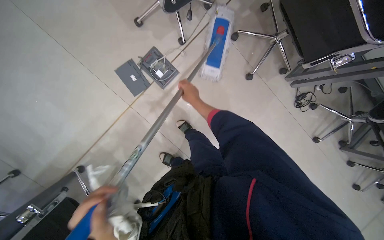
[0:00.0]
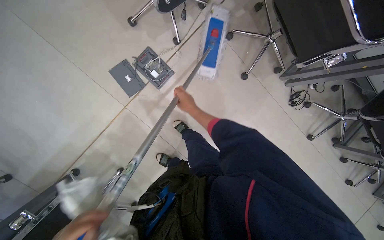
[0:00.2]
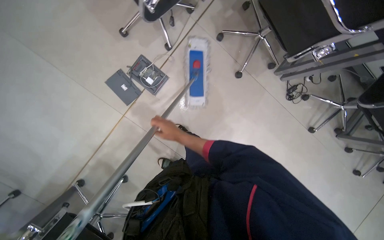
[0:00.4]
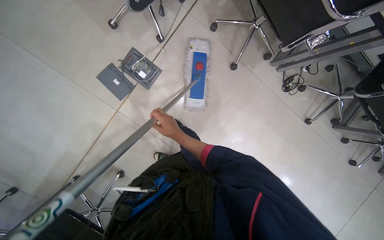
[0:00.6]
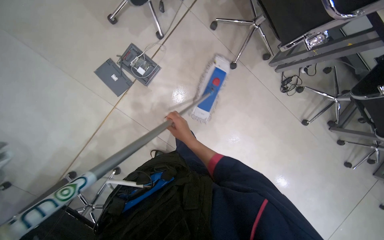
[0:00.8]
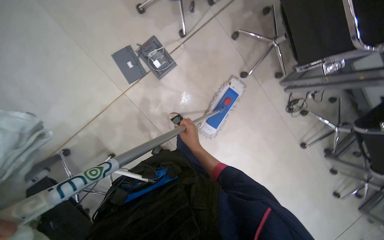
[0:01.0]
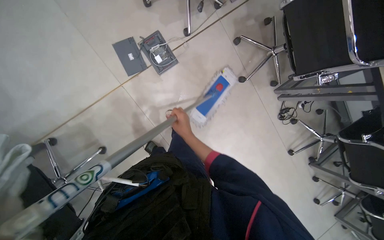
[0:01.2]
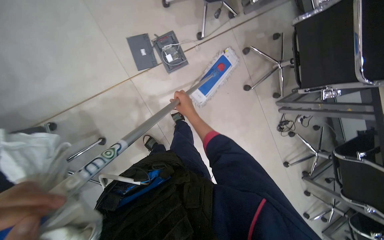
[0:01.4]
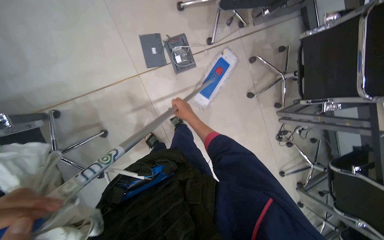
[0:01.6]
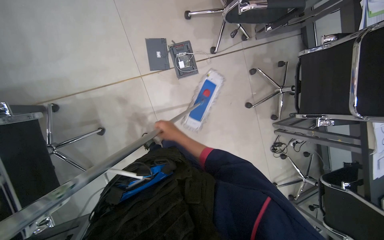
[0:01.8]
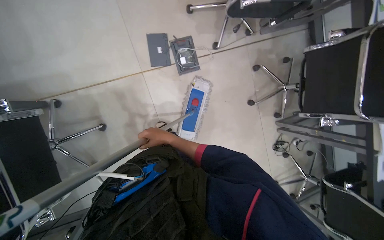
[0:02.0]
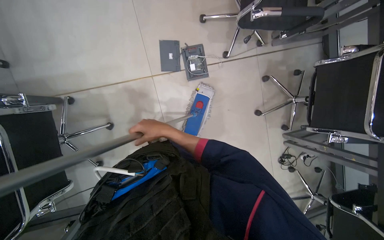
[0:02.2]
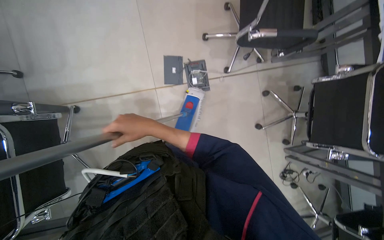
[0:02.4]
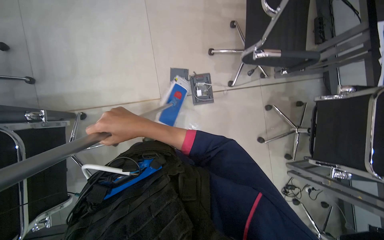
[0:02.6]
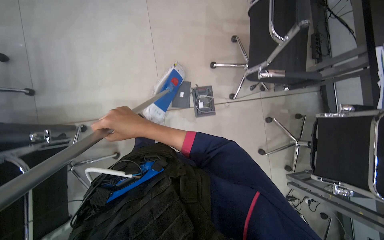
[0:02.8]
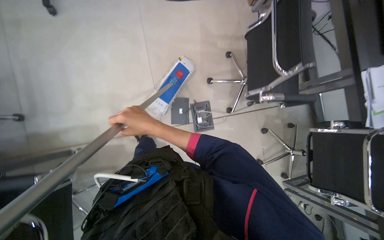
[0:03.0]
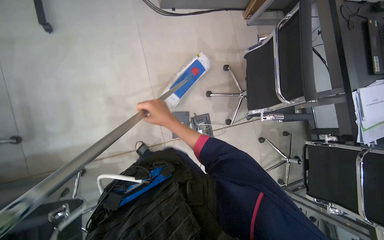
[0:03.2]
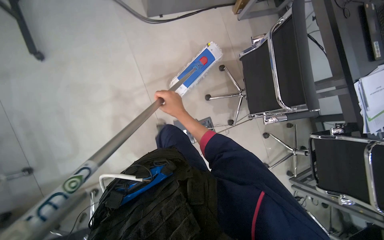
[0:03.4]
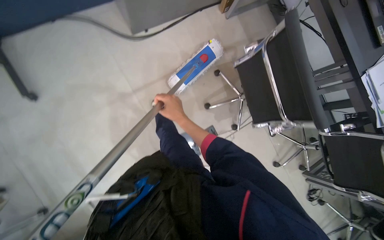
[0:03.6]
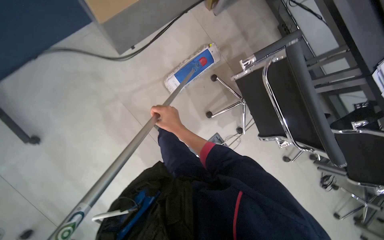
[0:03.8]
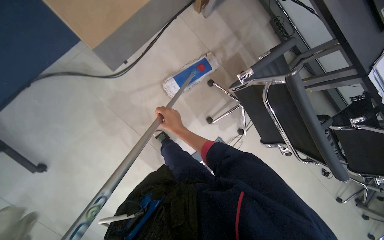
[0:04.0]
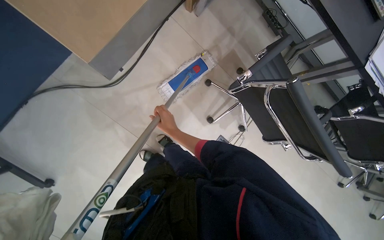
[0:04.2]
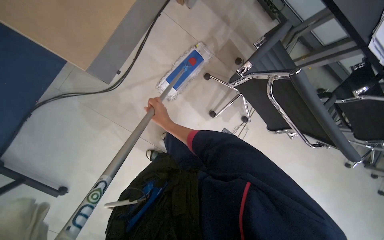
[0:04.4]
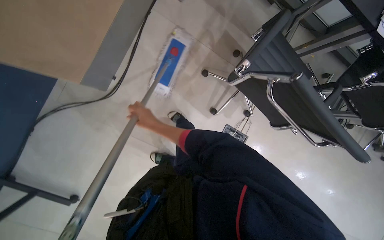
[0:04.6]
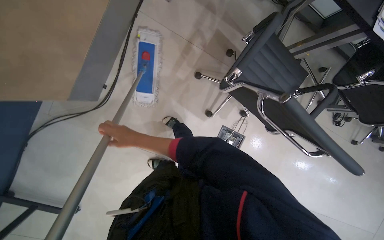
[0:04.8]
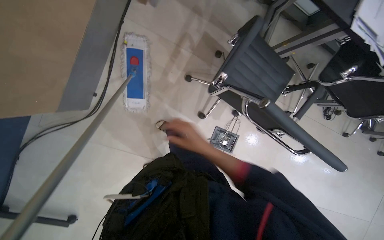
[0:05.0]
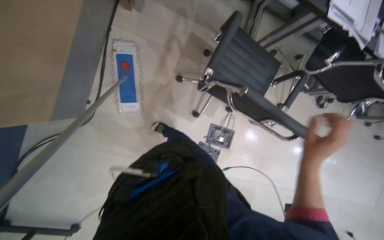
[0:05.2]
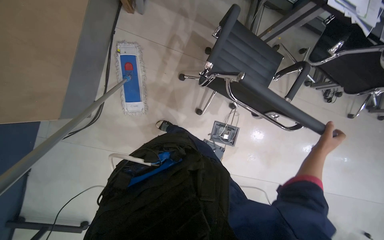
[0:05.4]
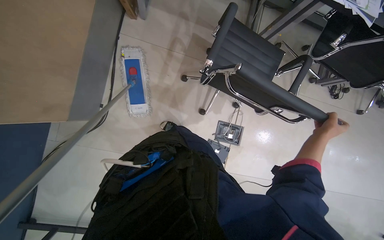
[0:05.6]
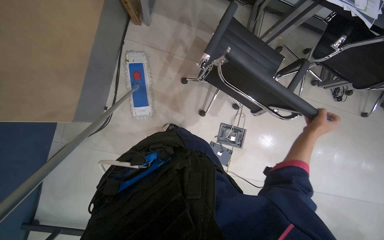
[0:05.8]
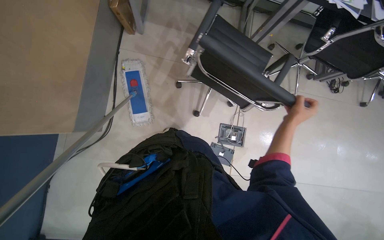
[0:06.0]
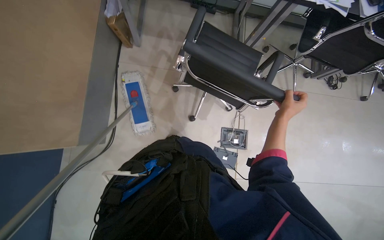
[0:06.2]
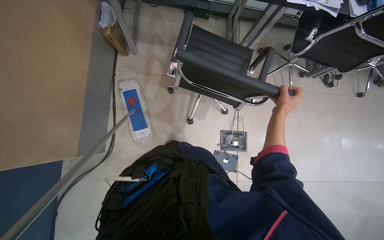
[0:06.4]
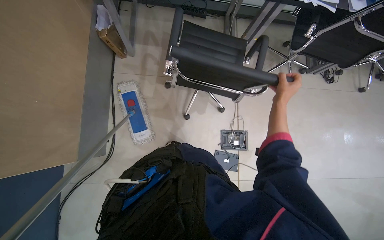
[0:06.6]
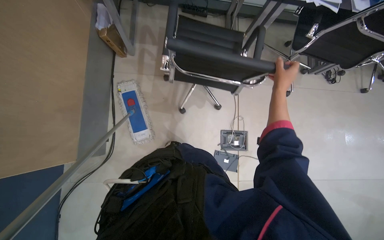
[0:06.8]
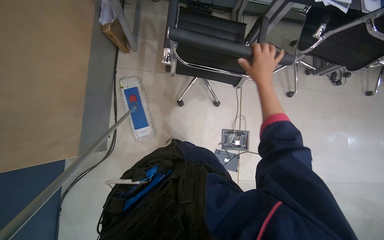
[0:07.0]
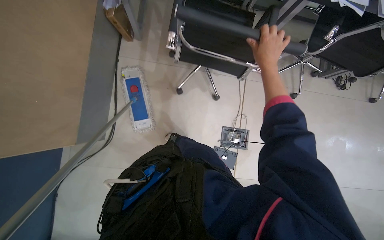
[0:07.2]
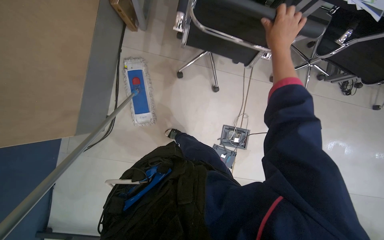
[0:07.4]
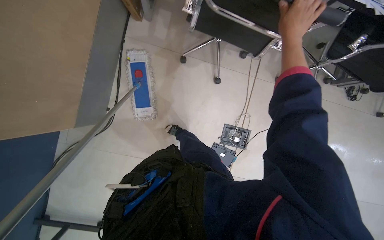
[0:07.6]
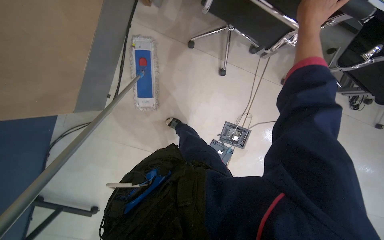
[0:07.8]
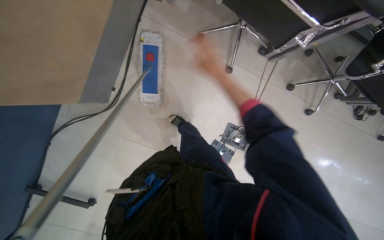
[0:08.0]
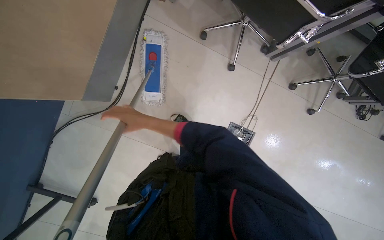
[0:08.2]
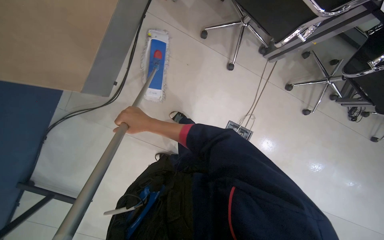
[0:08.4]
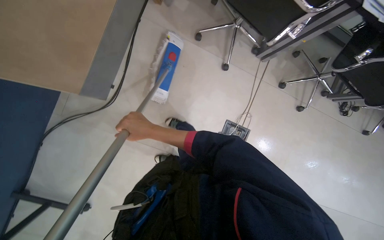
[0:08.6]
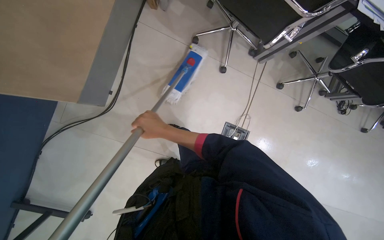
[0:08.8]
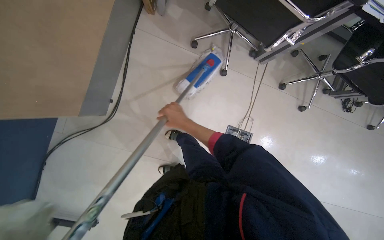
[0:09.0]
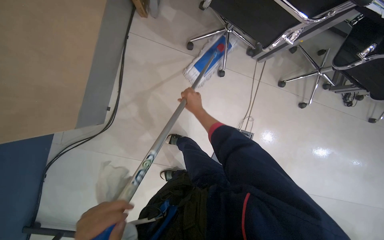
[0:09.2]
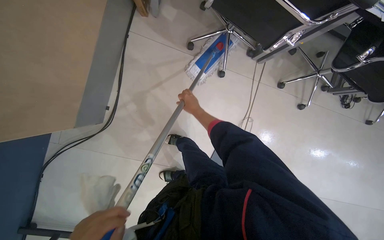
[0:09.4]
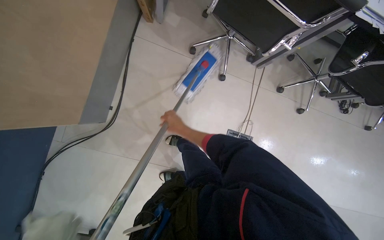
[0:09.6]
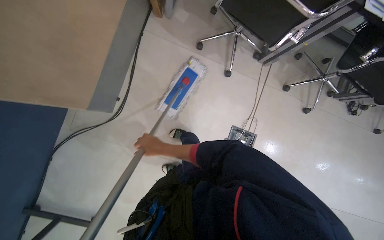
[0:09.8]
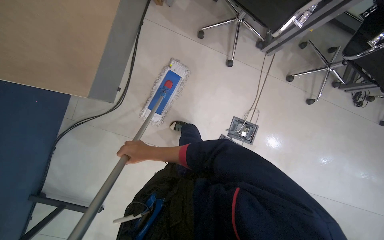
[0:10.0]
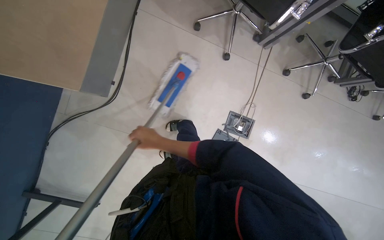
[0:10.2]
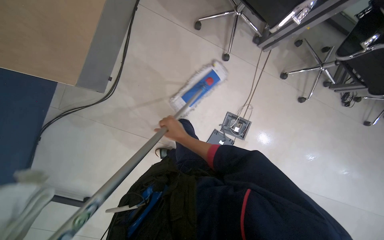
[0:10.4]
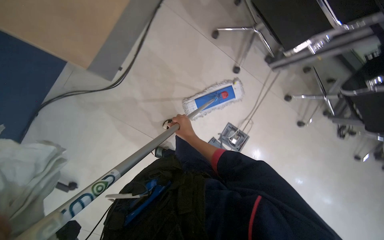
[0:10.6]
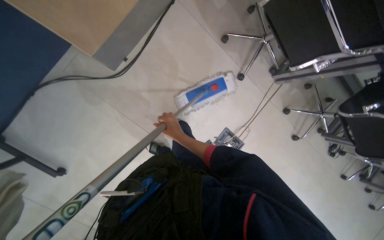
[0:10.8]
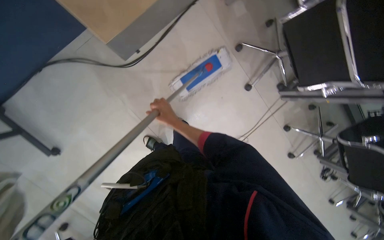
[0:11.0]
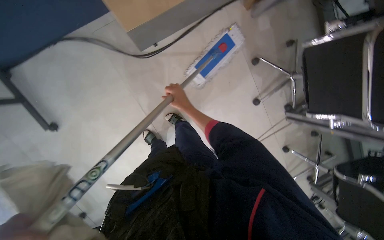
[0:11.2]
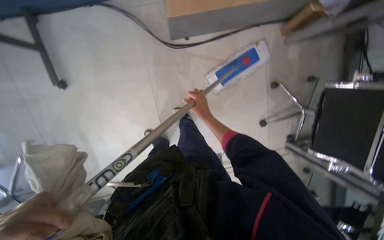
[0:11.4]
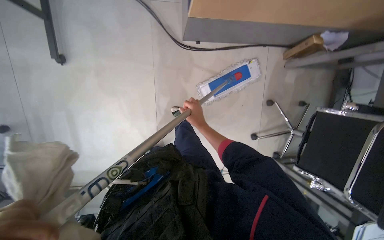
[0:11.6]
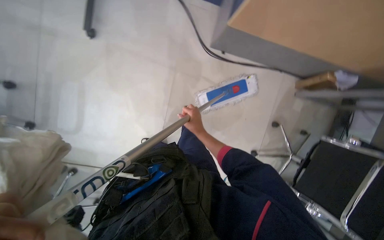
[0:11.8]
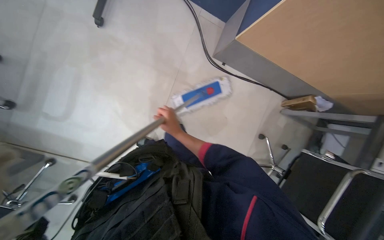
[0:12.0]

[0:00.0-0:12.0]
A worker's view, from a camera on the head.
Job: mopping floor.
The whole recording: Mopping office floor. The worker mops the office floor, moving obstacles as needed.
0:01.6 to 0:03.0: The camera pitches upward, by some 10 degrees. The right hand shifts about 30 cm to the left and nearer to the camera.
0:03.0 to 0:04.4: The wearer moves some 80 cm. The view tips downward by approximately 15 degrees. The scene turns about 45 degrees counterclockwise in the picture.
0:06.0 to 0:07.6: The right hand moves up the picture and to the left, roughly 35 cm.
0:09.0 to 0:10.4: The right hand is displaced down the picture by roughly 20 cm, and travels to the left and back again, some 15 cm each way.
0:10.4 to 0:12.0: The view pans to the right by some 15 degrees. Everything in view rotates approximately 80 degrees clockwise.

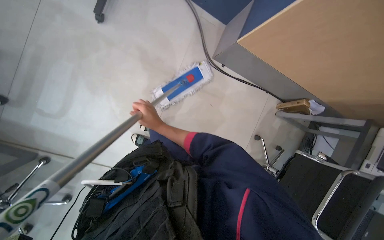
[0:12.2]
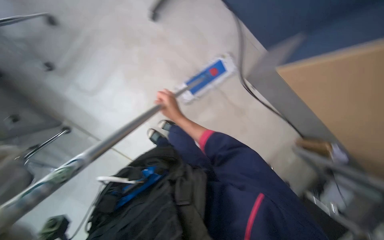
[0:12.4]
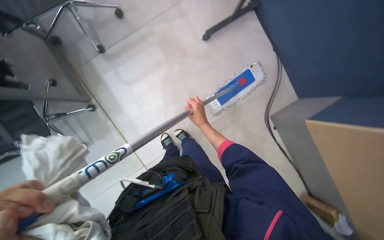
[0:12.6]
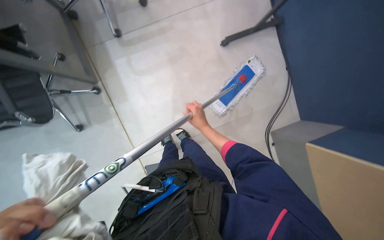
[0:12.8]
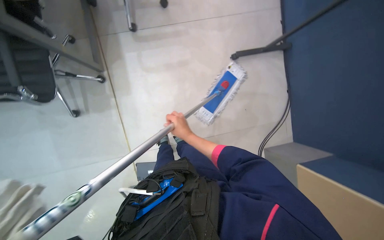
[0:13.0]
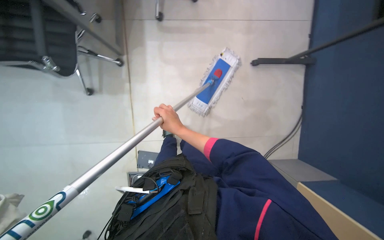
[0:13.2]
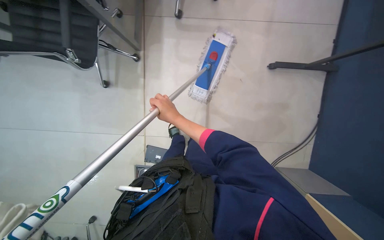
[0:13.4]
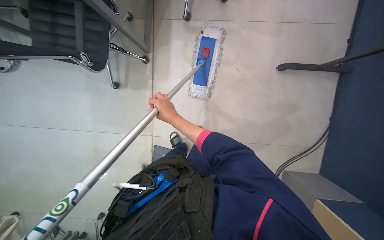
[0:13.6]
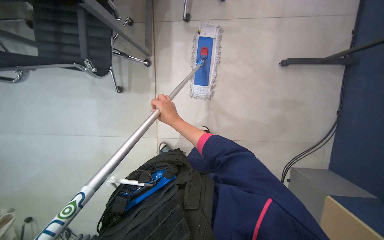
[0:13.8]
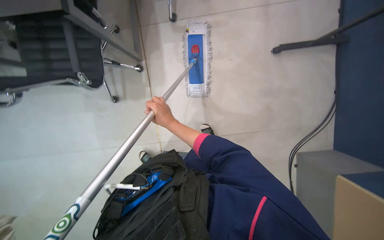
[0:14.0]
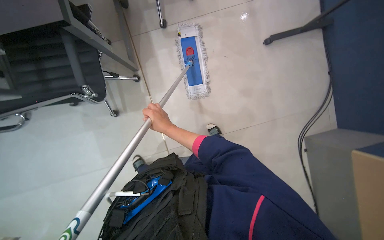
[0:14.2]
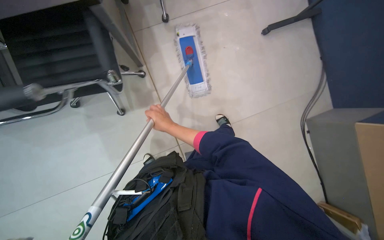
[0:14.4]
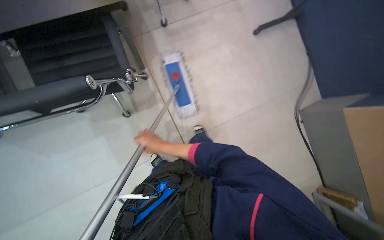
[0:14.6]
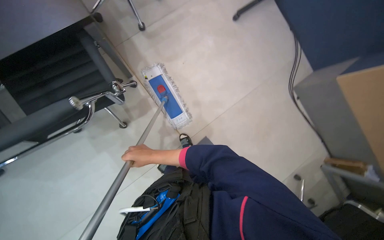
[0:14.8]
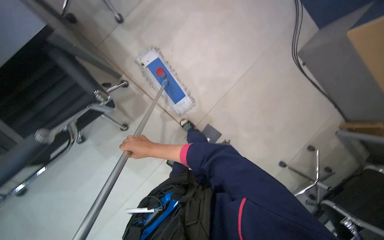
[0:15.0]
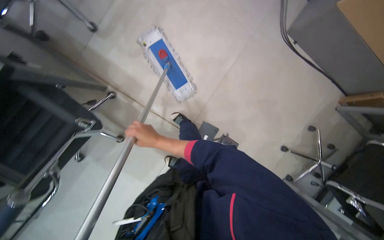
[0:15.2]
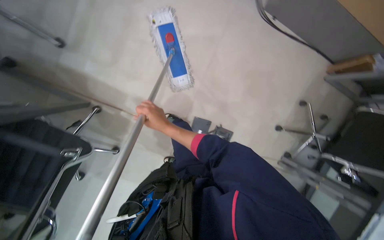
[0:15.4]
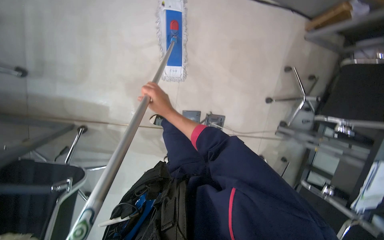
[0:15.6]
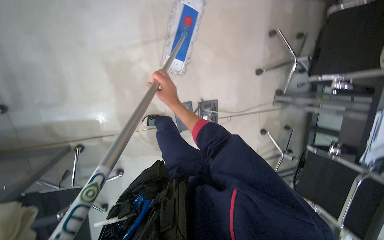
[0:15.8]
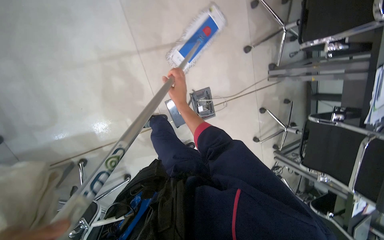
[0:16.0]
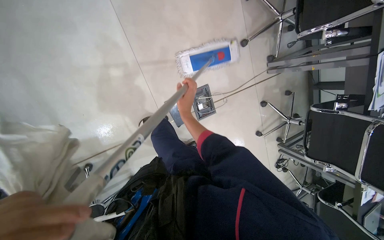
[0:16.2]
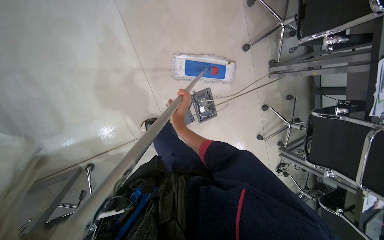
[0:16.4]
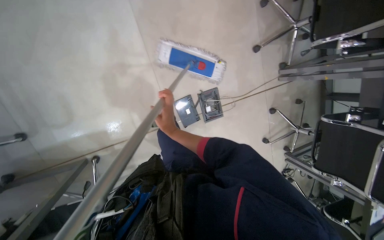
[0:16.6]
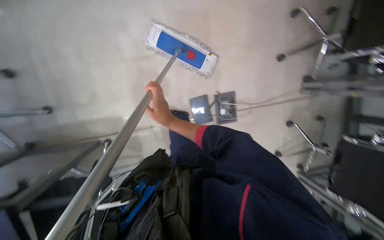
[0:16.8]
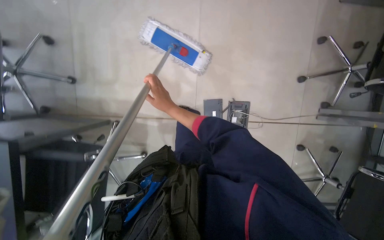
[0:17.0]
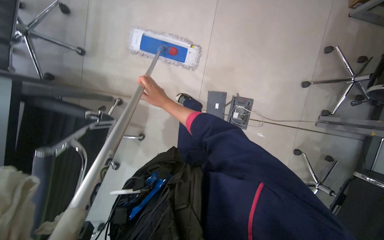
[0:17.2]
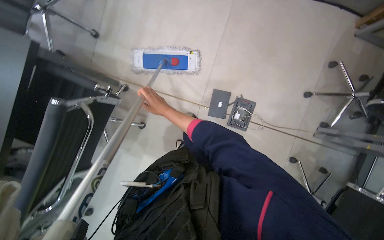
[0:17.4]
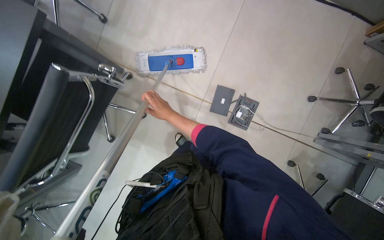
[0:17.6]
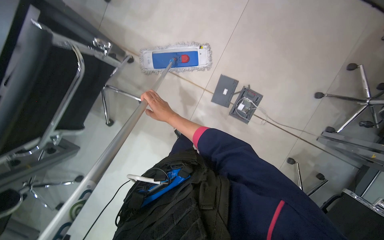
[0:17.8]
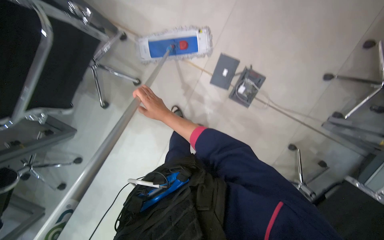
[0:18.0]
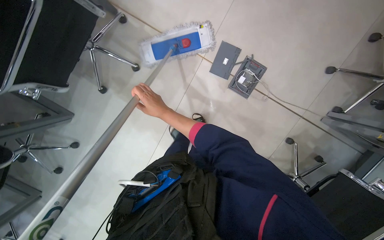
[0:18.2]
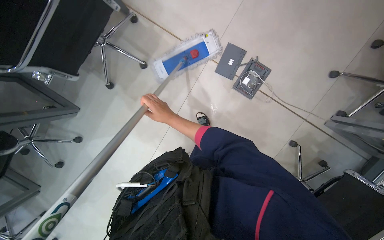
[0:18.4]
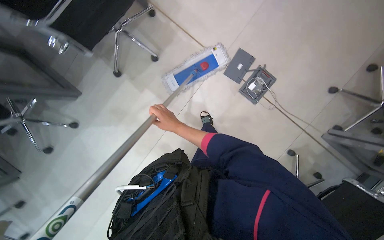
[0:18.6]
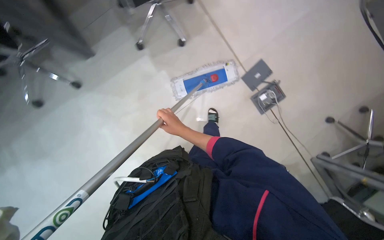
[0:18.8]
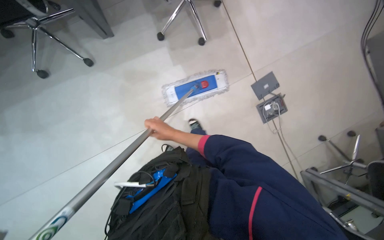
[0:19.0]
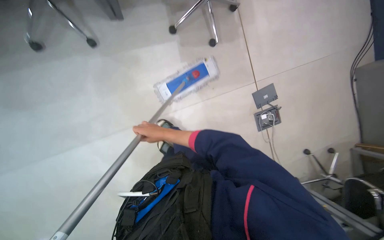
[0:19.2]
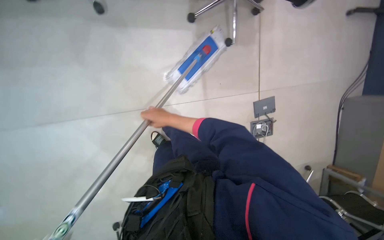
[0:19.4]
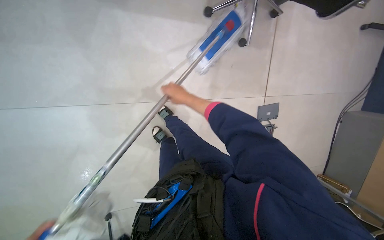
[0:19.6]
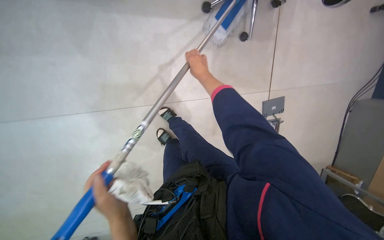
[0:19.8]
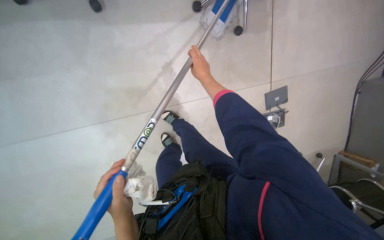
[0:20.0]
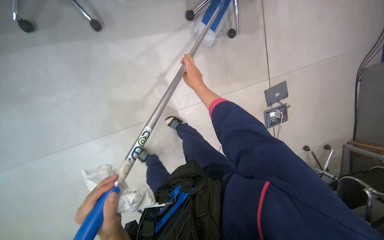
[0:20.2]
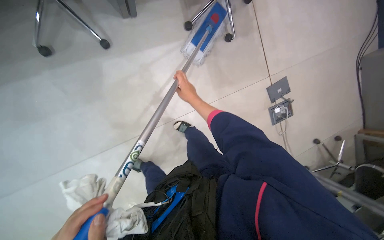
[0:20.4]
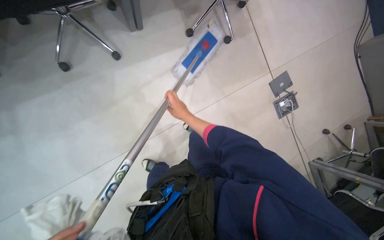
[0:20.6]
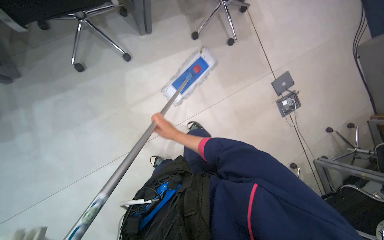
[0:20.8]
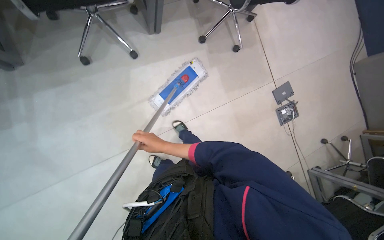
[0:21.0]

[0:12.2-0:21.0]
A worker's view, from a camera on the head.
Job: mopping floor.
The whole recording: Mopping office floor. The worker mops the office floor, moving obstacles as needed.
0:12.2 to 0:13.6: The head turns to the left by about 55 degrees.
0:13.6 to 0:15.2: The scene rotates counterclockwise by roughly 40 degrees.
0:15.2 to 0:16.6: The wearer looks about 15 degrees further downward. The scene turns approximately 45 degrees counterclockwise in the picture.
0:16.6 to 0:18.0: The camera travels approximately 50 cm. The scene turns approximately 45 degrees clockwise in the picture.
0:18.0 to 0:19.6: The camera travels roughly 70 cm. The view swings some 25 degrees to the right. The scene turns some 45 degrees clockwise in the picture.
0:19.6 to 0:21.0: The right hand moves to the left and down the picture, about 40 cm.
